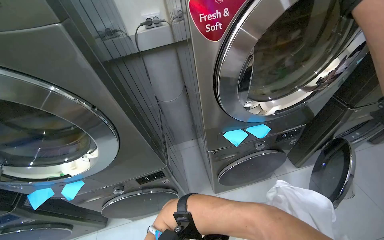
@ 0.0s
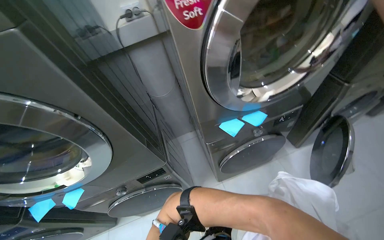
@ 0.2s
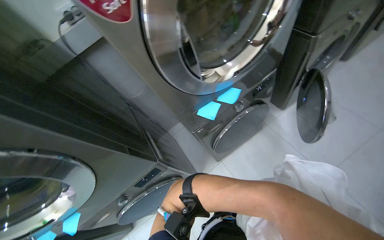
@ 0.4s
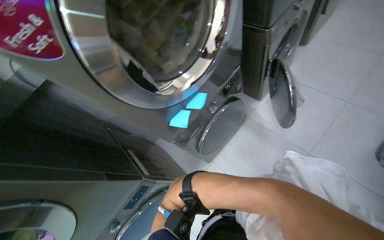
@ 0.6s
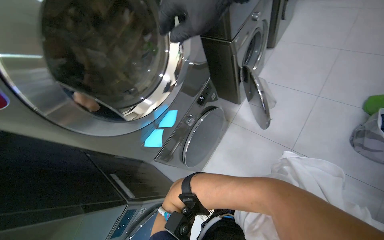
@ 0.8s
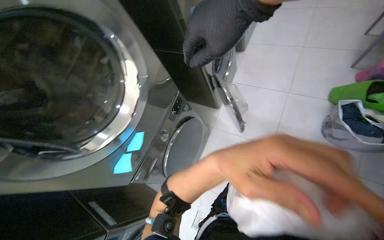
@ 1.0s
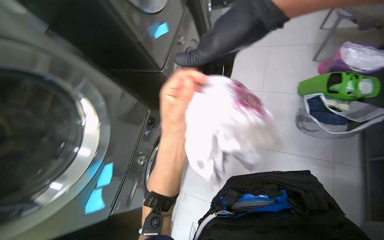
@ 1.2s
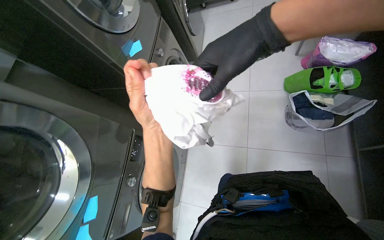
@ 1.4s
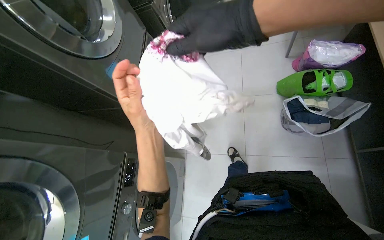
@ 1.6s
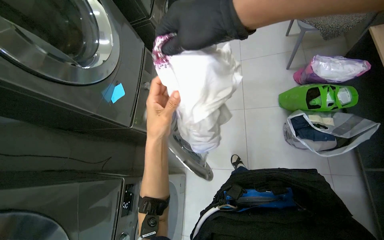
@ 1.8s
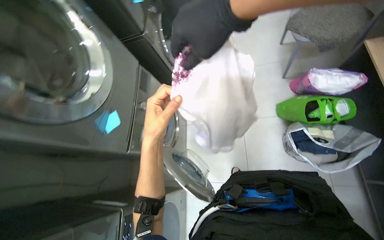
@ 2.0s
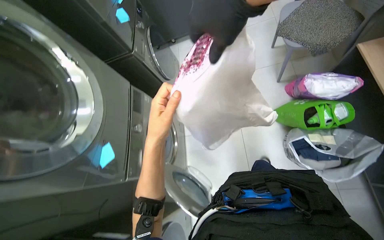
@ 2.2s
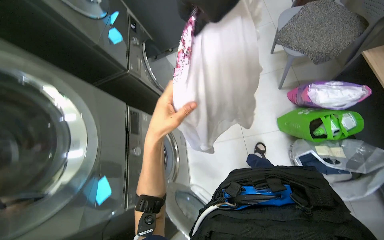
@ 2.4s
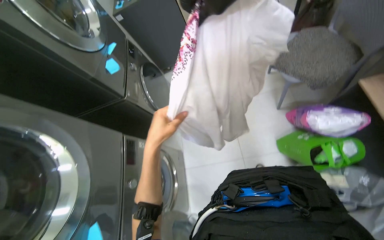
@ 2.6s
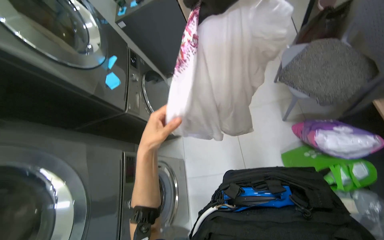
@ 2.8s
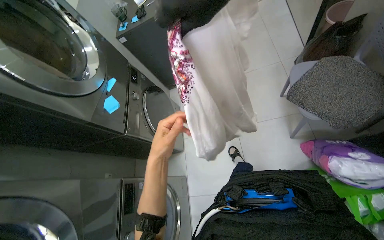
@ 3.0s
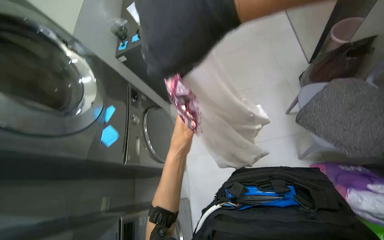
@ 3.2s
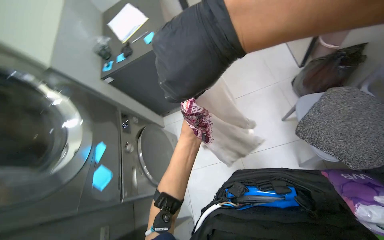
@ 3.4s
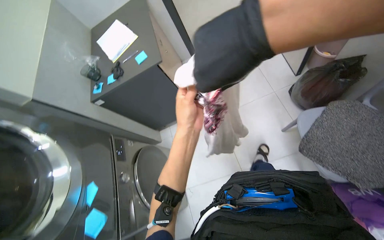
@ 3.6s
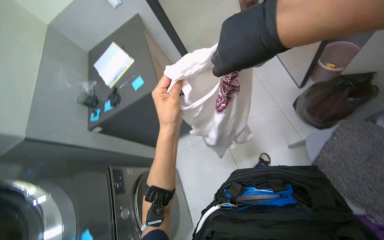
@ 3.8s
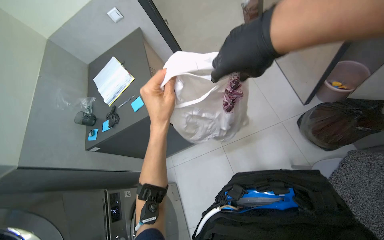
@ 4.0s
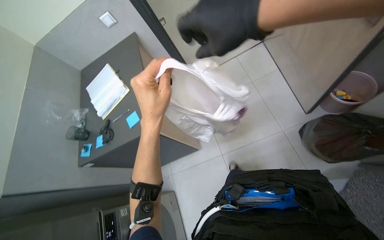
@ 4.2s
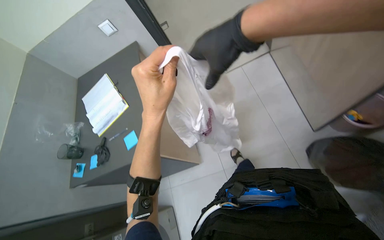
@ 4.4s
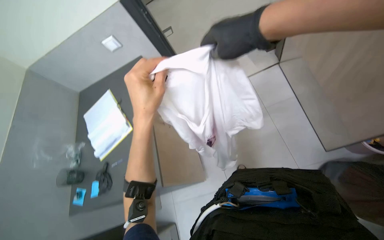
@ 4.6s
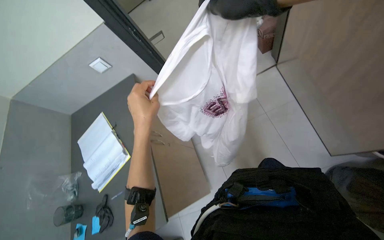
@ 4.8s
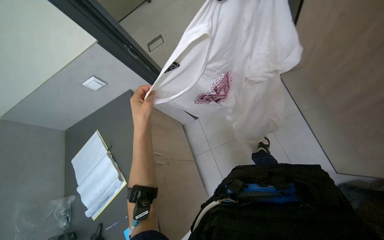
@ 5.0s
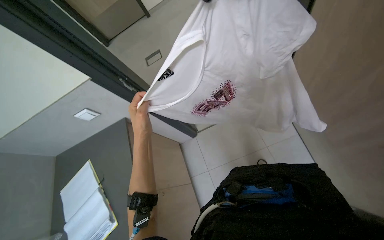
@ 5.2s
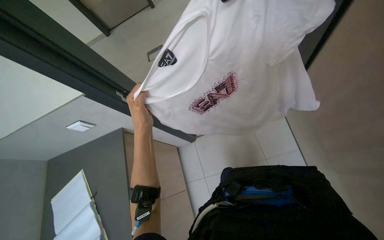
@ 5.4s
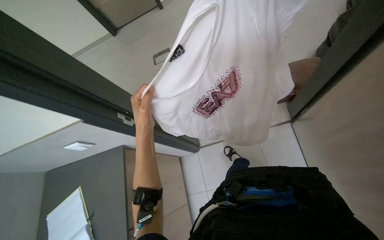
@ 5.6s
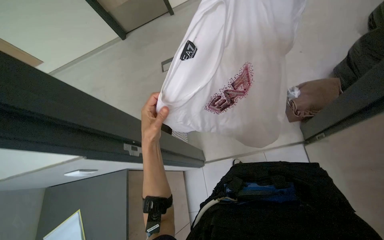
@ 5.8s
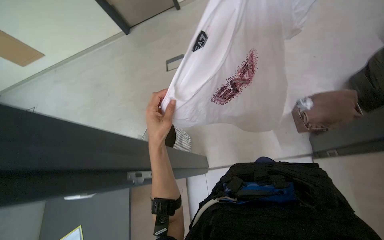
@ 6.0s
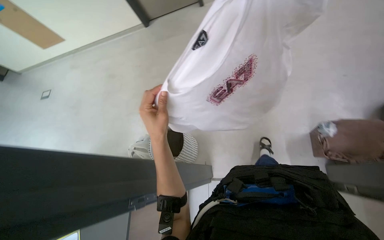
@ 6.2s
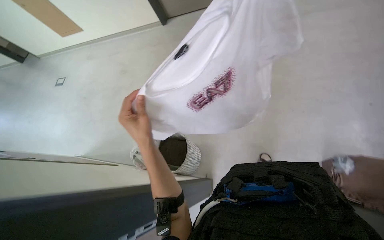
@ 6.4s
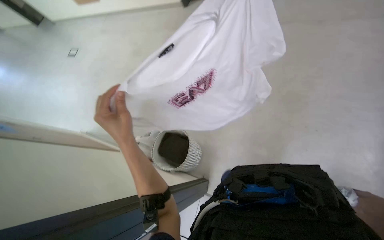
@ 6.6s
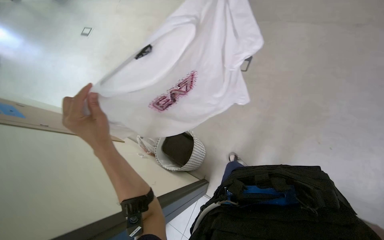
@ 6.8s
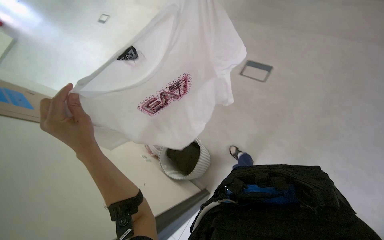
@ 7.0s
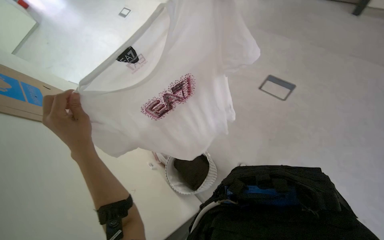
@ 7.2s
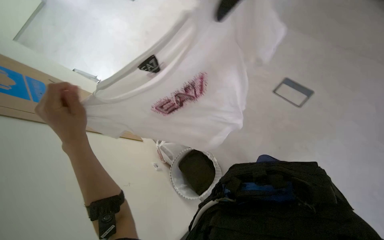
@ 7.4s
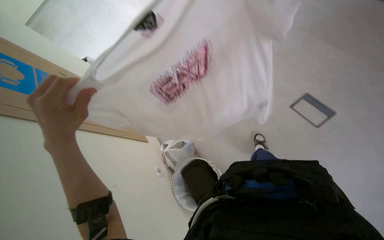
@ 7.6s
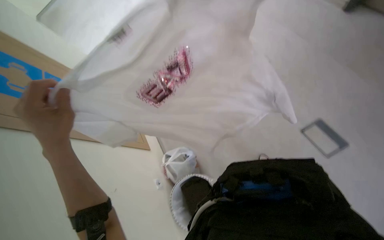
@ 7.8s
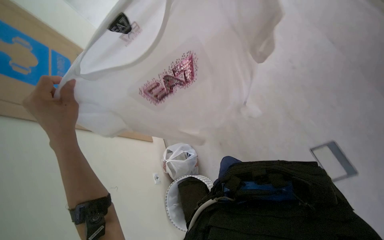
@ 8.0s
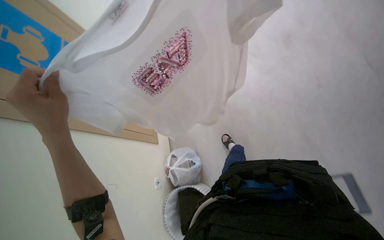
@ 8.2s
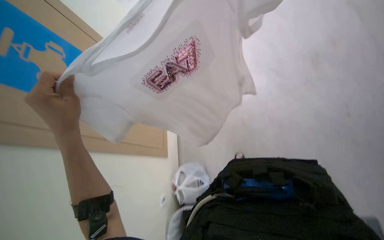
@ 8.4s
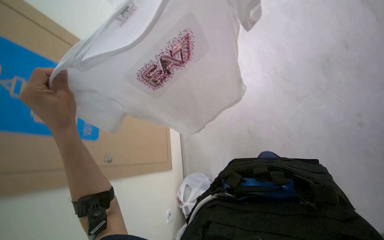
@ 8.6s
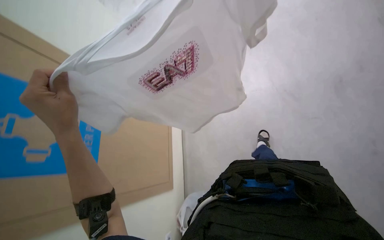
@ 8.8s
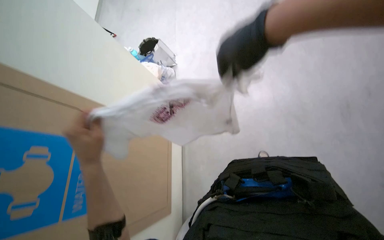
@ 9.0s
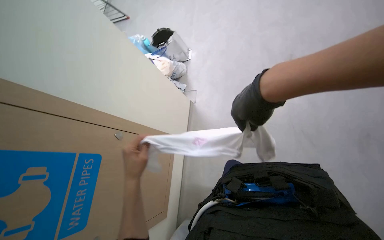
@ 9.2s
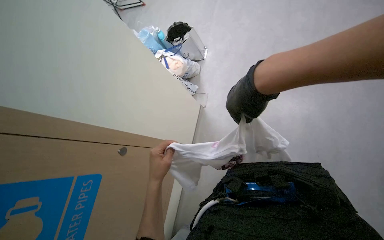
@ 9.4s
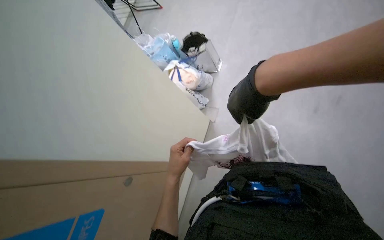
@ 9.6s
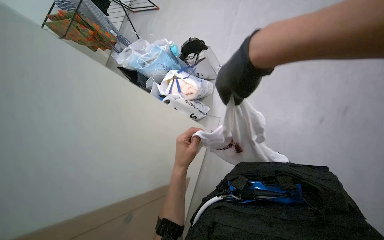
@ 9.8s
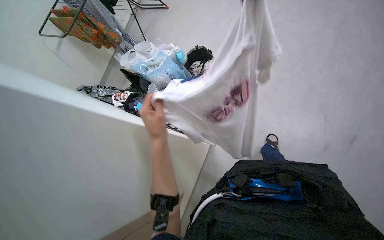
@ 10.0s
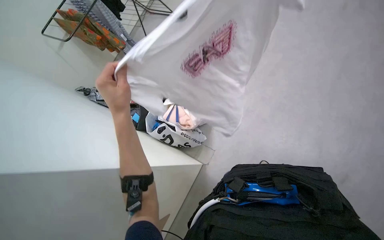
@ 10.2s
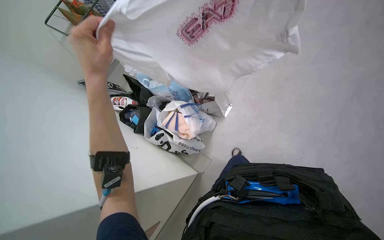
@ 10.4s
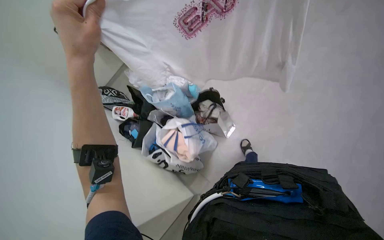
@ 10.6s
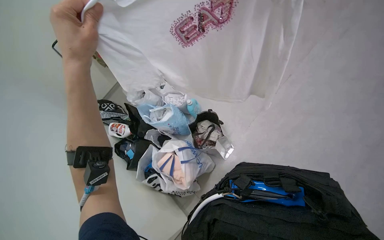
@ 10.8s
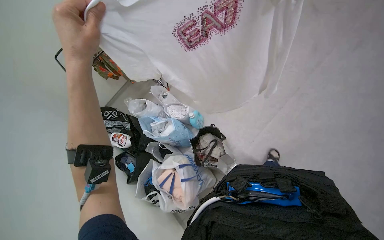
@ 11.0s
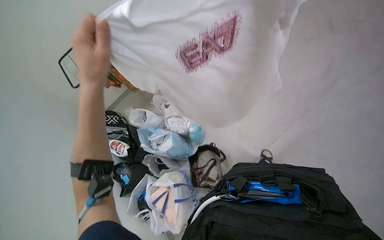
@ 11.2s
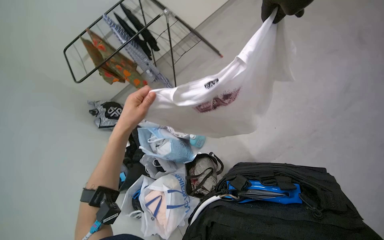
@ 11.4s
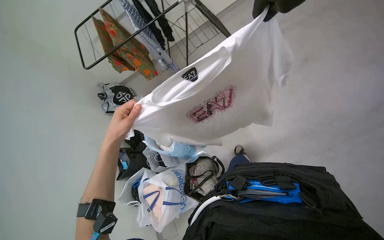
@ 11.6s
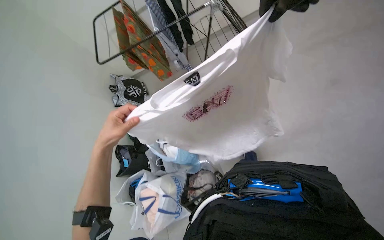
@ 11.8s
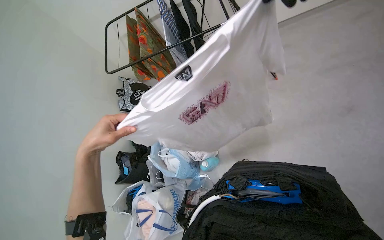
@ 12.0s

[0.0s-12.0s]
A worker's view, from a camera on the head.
Job: managing laundry.
The whole recording: Unloading and hanging clothes on drying rack. The worker unloads clothes from a machine, sorts them, and hangs them on a drying rack.
0.0s to 1.6s: The head travels roughly 60 cm. The head rotates some 70 degrees to the right.
1.6s to 3.0s: The wearer moves approximately 60 cm. The wearer looks approximately 10 degrees further upward.
3.0s to 4.4s: The wearer moves some 1 m.
4.4s to 6.0s: The wearer moves roughly 60 cm.
6.0s to 7.6s: The left hand travels nearer to the camera by some 15 cm.
7.6s to 9.0s: The wearer looks about 15 degrees further upward.
9.0s to 10.4s: The left hand is displaced up the picture by approximately 15 cm.
10.4s to 12.0s: The head travels roughly 40 cm. The wearer looks roughly 35 degrees further to the left.

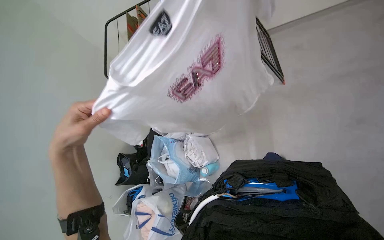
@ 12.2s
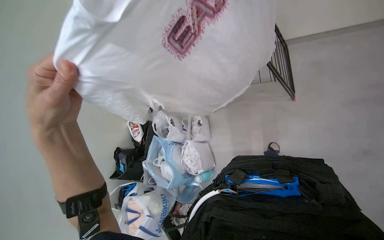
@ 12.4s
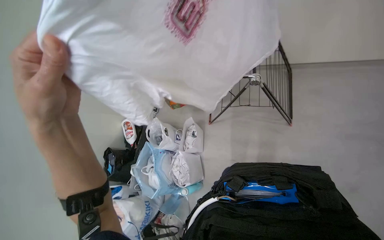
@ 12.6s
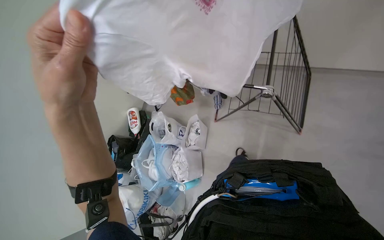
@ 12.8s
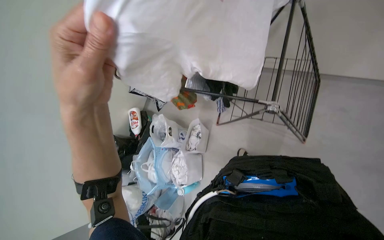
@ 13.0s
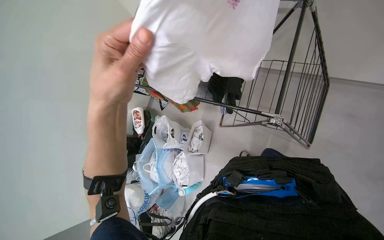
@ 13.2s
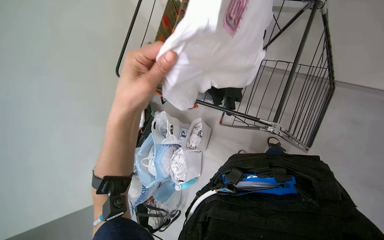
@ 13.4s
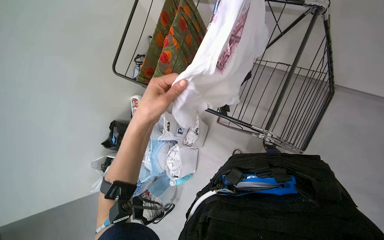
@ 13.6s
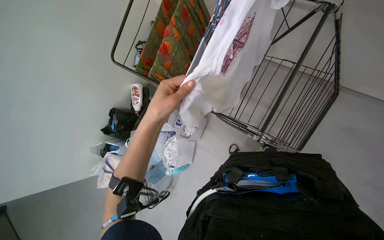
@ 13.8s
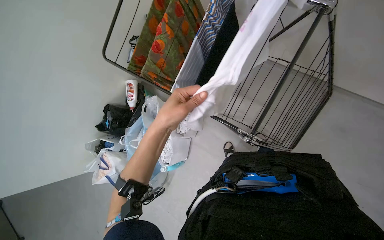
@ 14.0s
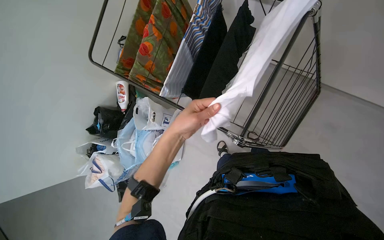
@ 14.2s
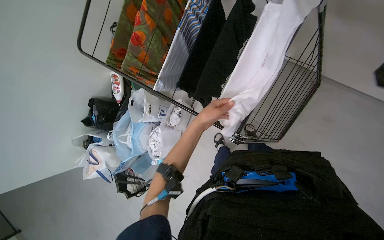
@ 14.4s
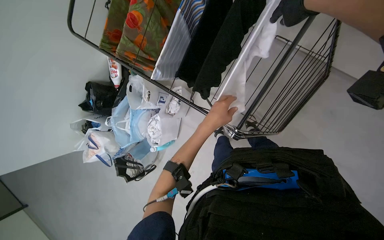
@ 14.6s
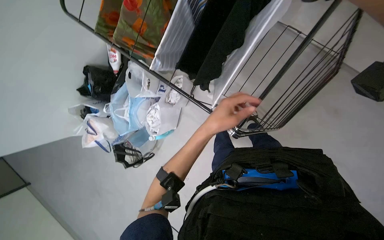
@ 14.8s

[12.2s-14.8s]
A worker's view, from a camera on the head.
Job: managing laundry.
The whole recording: Unloading and hanging clothes on drying rack. The worker unloads clothes from a machine, sorts them, and hangs them on a drying rack.
12.2s to 13.4s: The scene turns roughly 30 degrees clockwise in the picture. The left hand goes about 20 cm to the right and up the picture.
13.4s to 14.8s: The camera pitches downward, by roughly 25 degrees. The left hand travels to the right and farther from the camera by some 35 cm.

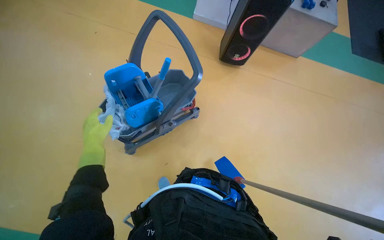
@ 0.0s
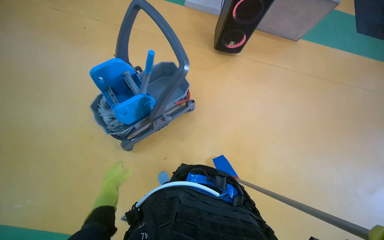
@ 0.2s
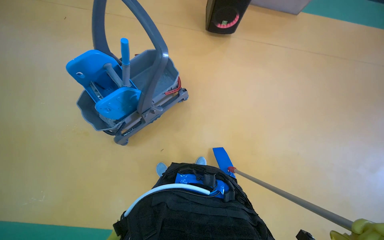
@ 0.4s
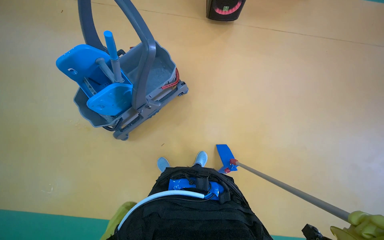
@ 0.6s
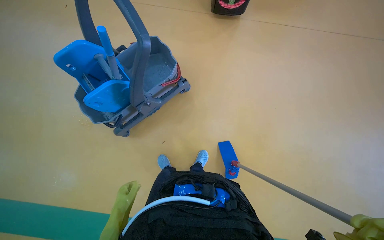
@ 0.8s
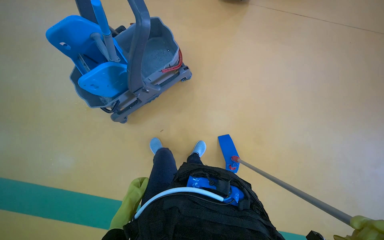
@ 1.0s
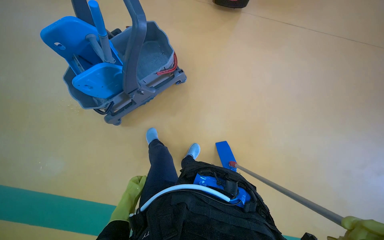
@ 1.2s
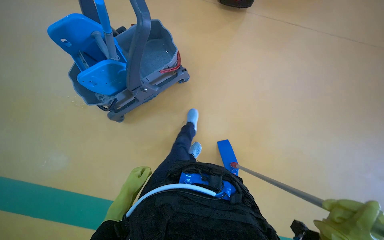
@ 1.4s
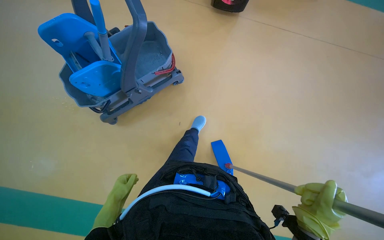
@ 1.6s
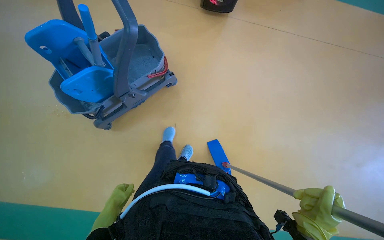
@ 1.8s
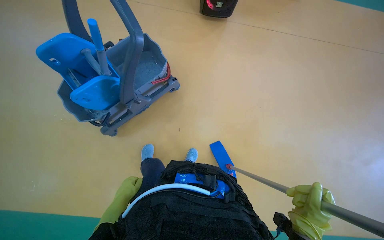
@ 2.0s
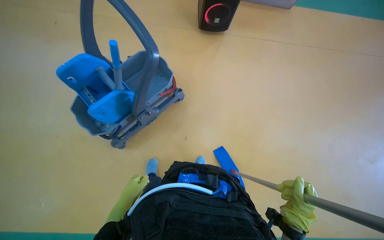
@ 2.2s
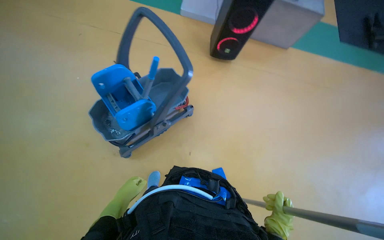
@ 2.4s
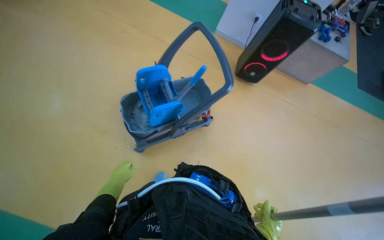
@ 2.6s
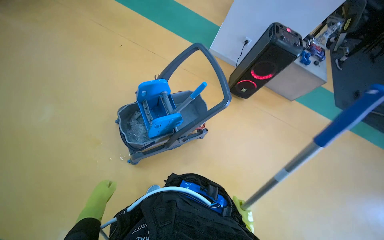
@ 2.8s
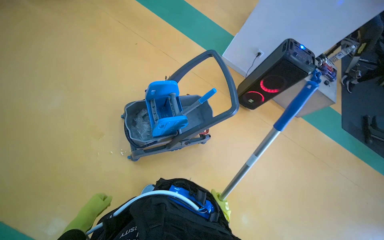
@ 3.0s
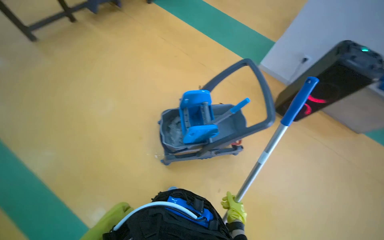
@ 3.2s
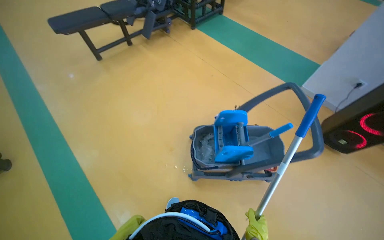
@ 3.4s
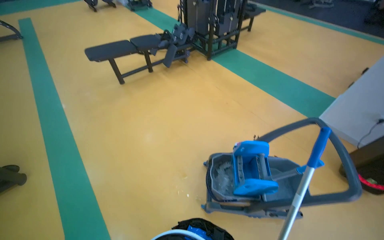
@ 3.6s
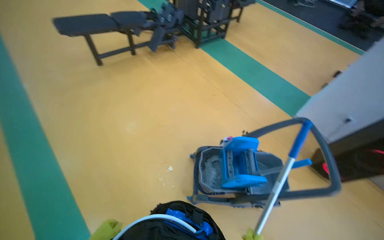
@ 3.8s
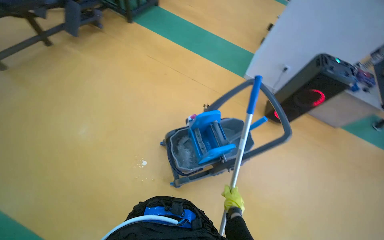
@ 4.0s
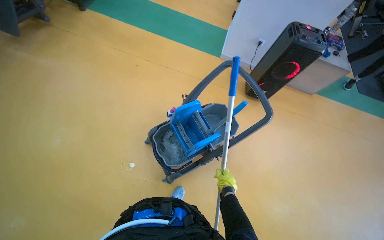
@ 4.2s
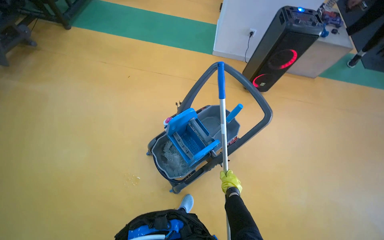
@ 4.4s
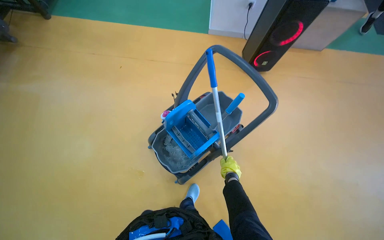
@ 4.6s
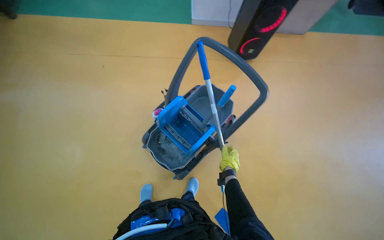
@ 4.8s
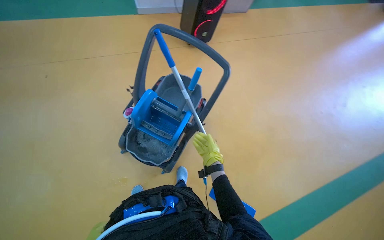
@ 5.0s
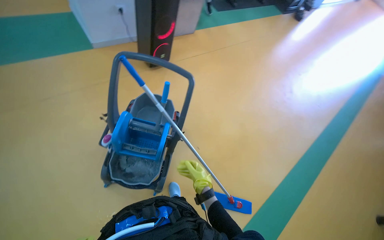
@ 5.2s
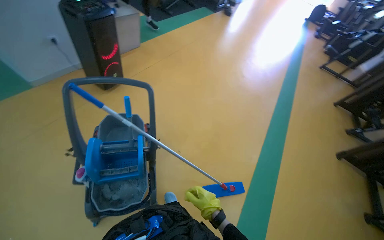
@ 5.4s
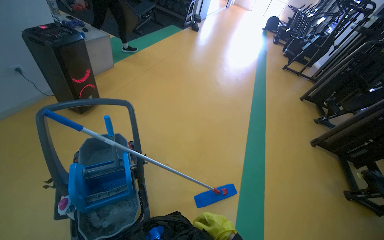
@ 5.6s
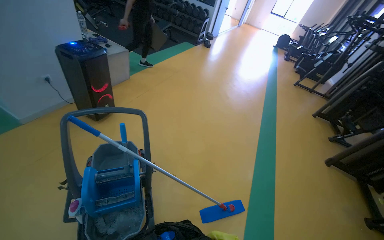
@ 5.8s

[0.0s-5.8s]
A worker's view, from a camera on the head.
Job: preparing cleaning supplies.
The whole recording: Wringing mop head. The worker detaches the mop head, wrings it in the bucket, and re-attaches it to the handle.
0.0s to 1.4s: The camera pitches downward, by roughly 15 degrees. The left hand is displaced down the picture and farther from the camera by about 30 cm.
1.4s to 2.8s: The view tilts approximately 20 degrees upward.
4.4s to 5.8s: The head rotates approximately 75 degrees to the right.
